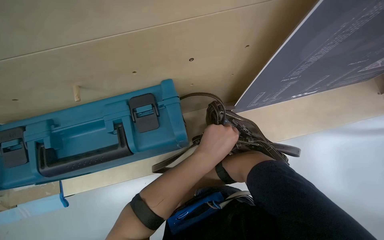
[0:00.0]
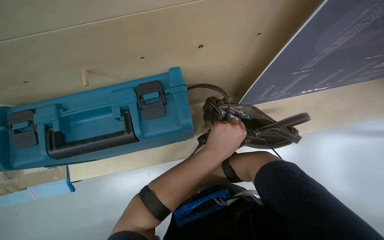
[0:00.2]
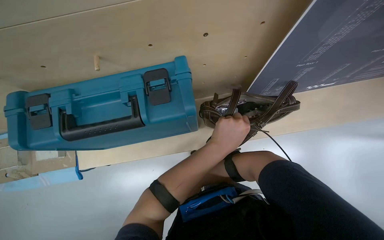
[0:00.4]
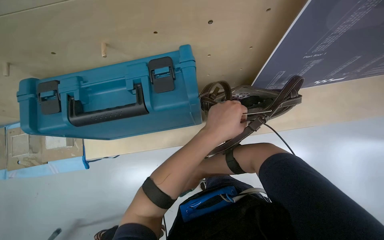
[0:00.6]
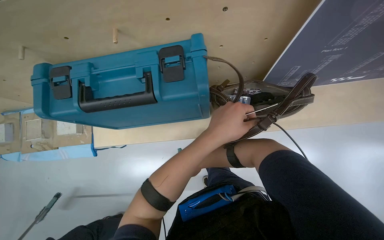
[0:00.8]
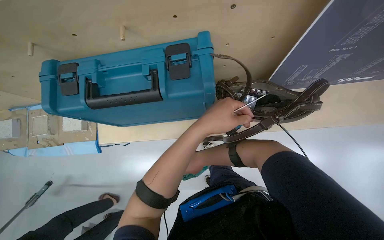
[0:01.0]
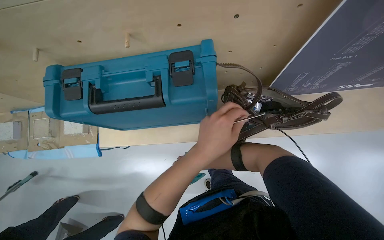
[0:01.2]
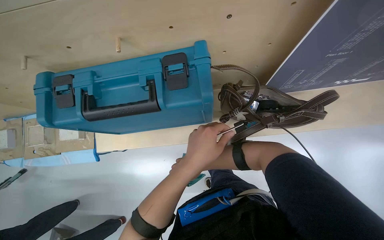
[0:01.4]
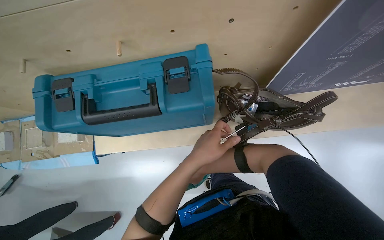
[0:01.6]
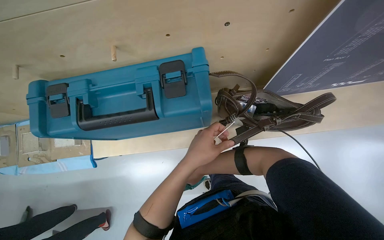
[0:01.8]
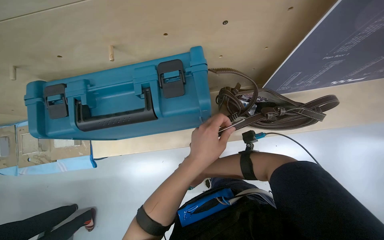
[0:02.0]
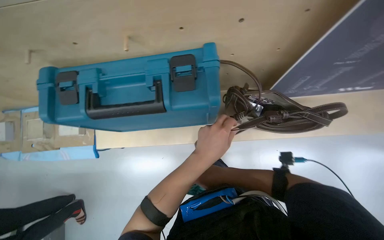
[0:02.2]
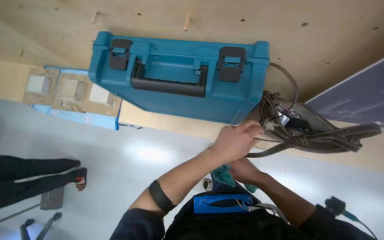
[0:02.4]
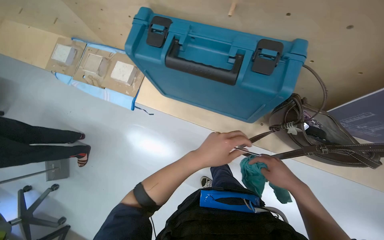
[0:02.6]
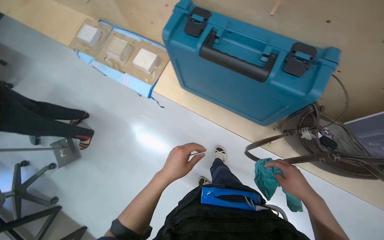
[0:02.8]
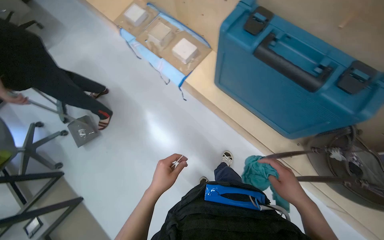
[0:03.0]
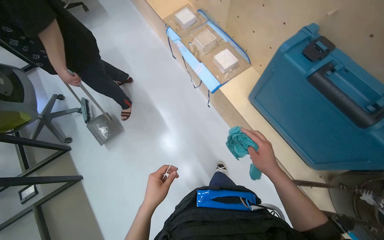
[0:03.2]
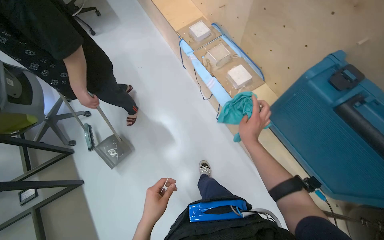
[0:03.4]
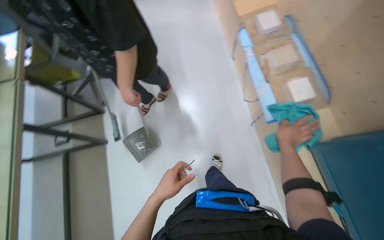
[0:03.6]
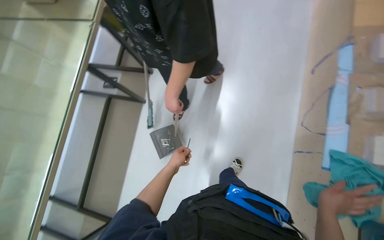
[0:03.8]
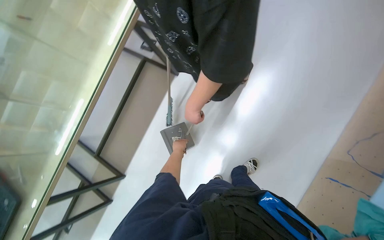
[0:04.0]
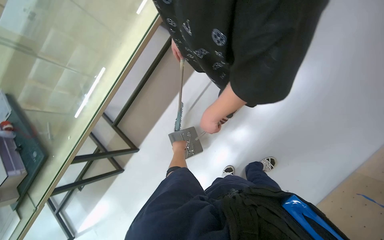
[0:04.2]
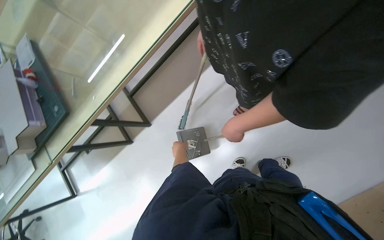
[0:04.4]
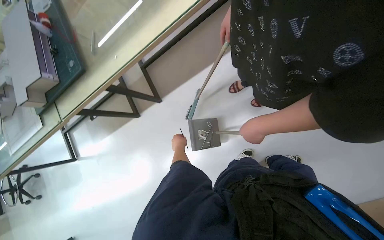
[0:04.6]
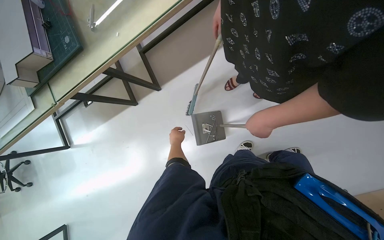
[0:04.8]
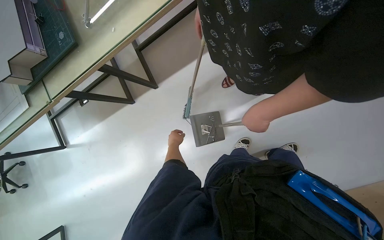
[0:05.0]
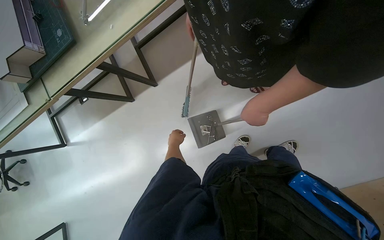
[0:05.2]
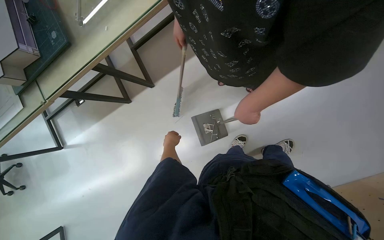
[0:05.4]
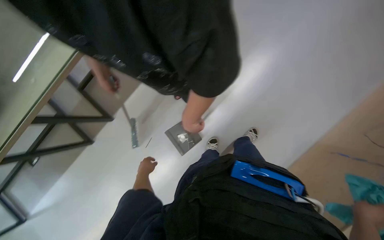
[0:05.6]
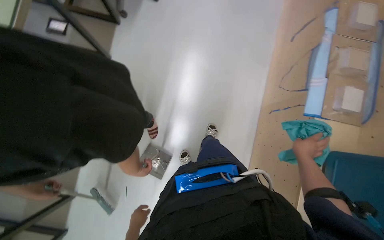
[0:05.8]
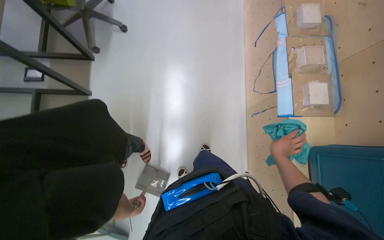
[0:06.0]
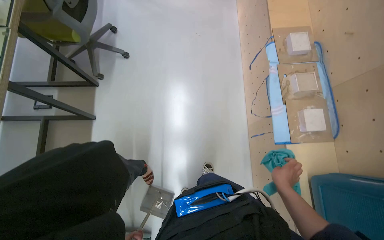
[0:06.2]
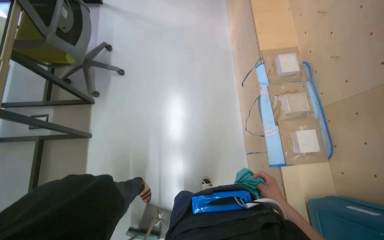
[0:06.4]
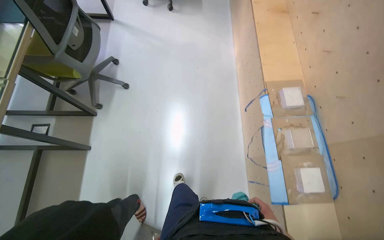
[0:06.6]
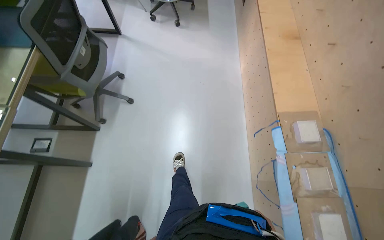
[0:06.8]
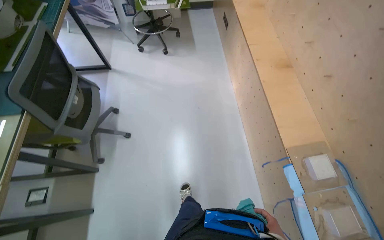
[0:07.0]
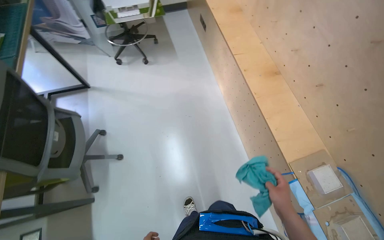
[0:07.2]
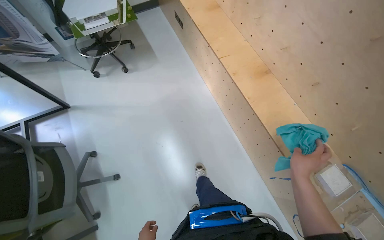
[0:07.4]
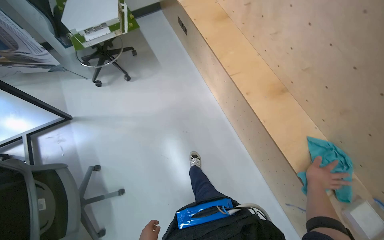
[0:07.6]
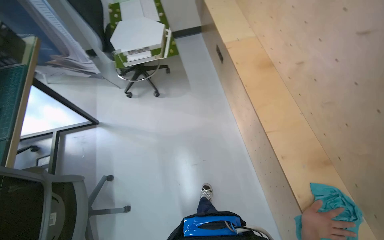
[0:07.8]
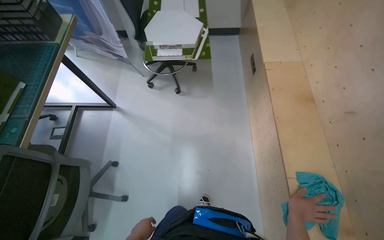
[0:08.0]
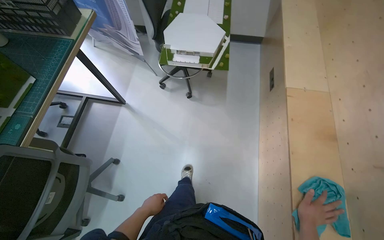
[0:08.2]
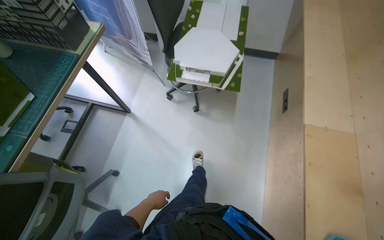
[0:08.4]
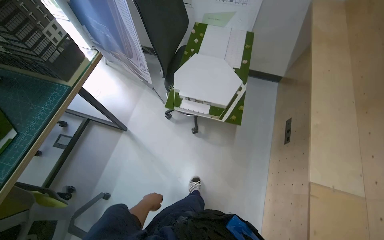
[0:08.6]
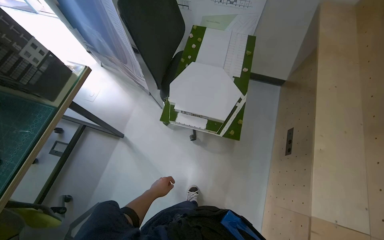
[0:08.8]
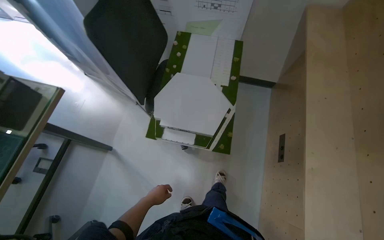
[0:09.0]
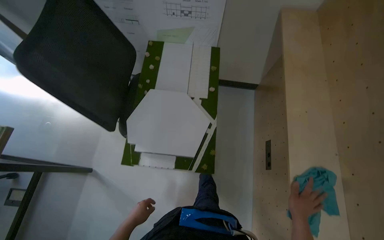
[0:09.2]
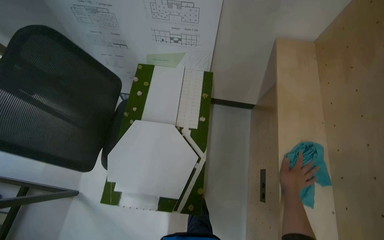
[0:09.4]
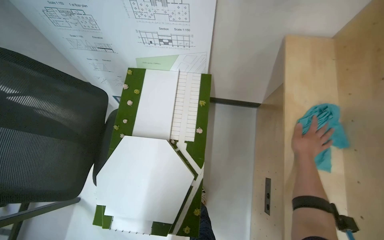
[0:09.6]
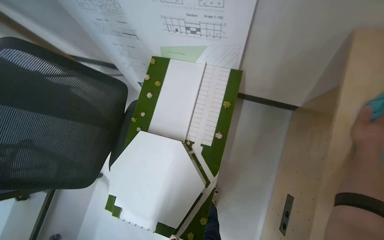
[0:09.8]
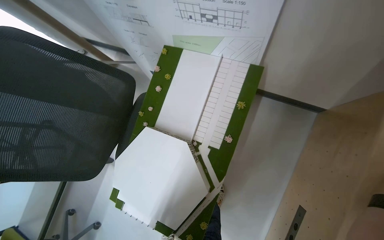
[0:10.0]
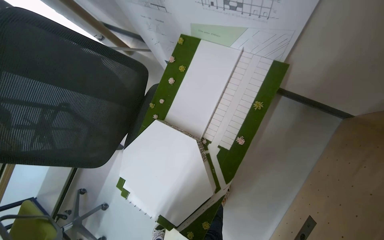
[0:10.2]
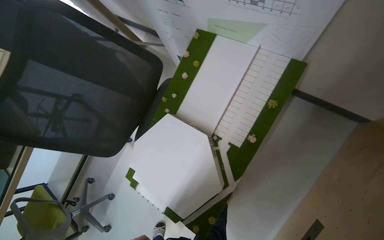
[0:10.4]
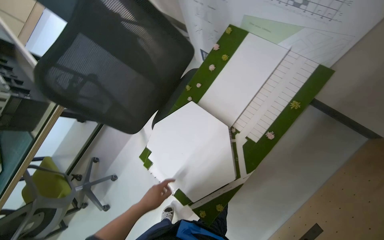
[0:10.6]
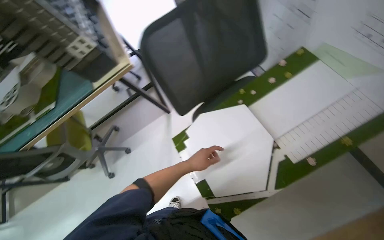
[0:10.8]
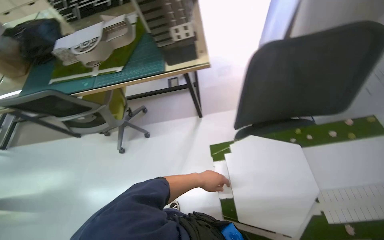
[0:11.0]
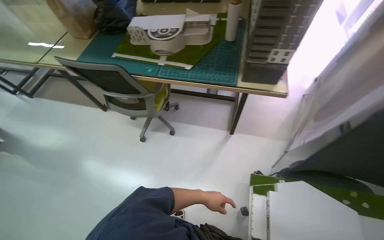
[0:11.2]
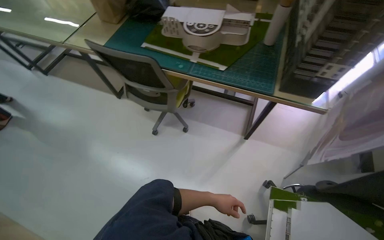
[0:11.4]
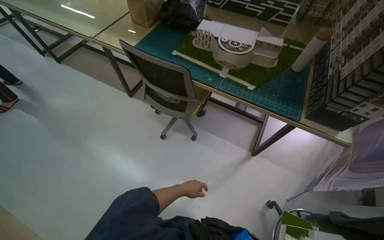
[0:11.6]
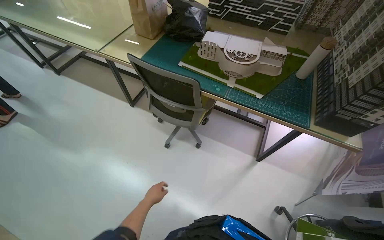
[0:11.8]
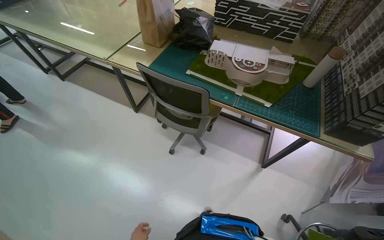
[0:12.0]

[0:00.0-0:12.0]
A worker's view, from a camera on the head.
Job: wiping surfaces.
The whole recording: Wiping Tables. The worker wrings out a cloth and wipes the tables.
0:01.6 to 0:03.0: Everything in view rotates some 50 degrees clockwise.
0:03.0 to 0:04.4: The head rotates approximately 75 degrees to the left. The view tips downward by roughly 15 degrees.
0:04.4 to 0:06.0: The wearer looks roughly 30 degrees further to the right.
0:06.0 to 0:07.6: The camera travels about 90 cm. The camera pitches upward, by about 10 degrees. The scene turns some 25 degrees counterclockwise in the picture.
0:07.6 to 0:09.0: The head travels roughly 1 m. The wearer's head swings some 40 degrees to the left.
0:09.0 to 0:10.4: The camera is carried approximately 70 cm. The head rotates some 25 degrees to the left. The wearer looks approximately 20 degrees further downward.
0:10.4 to 0:12.0: The camera travels some 1 m. Everything in view rotates roughly 85 degrees clockwise.

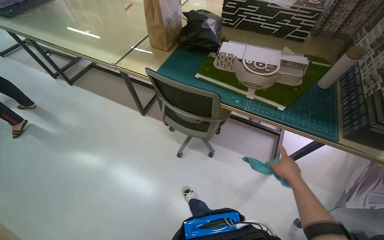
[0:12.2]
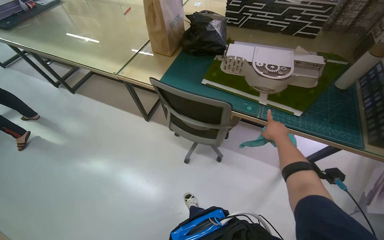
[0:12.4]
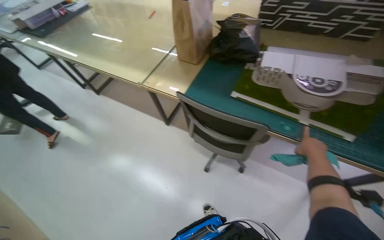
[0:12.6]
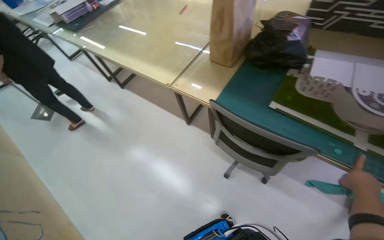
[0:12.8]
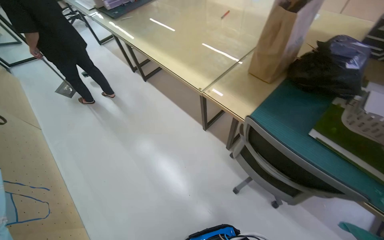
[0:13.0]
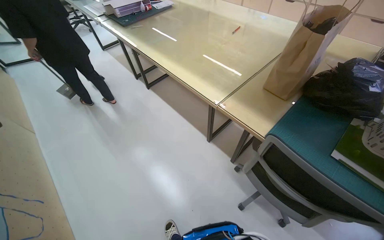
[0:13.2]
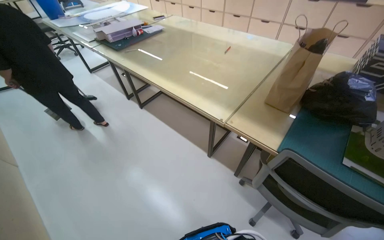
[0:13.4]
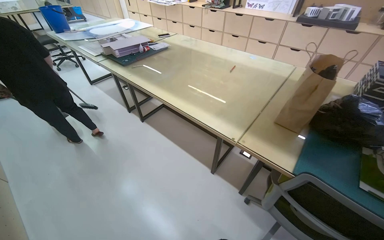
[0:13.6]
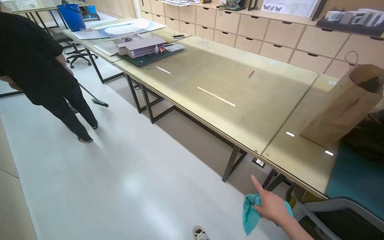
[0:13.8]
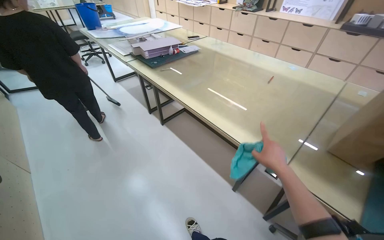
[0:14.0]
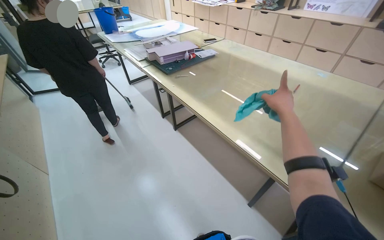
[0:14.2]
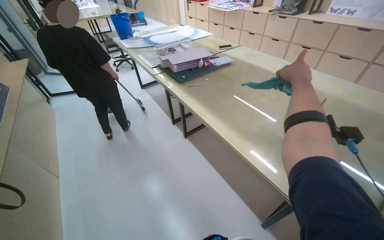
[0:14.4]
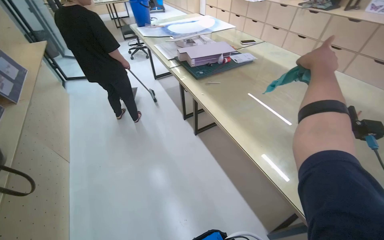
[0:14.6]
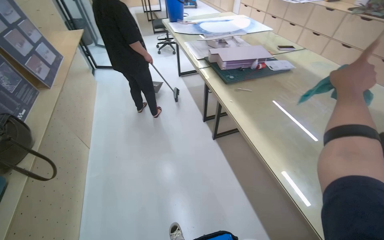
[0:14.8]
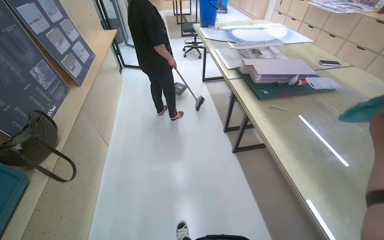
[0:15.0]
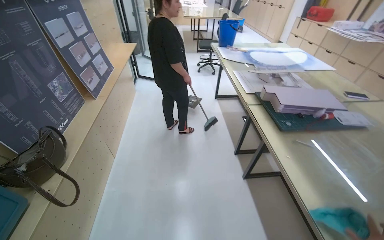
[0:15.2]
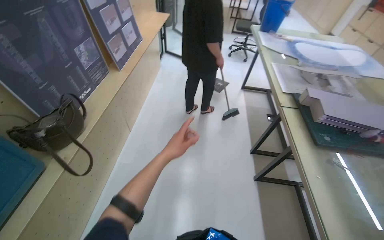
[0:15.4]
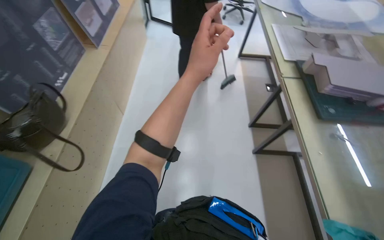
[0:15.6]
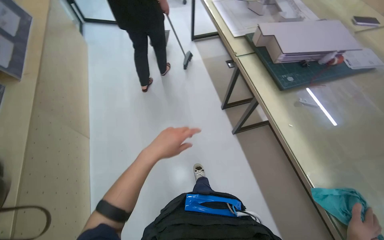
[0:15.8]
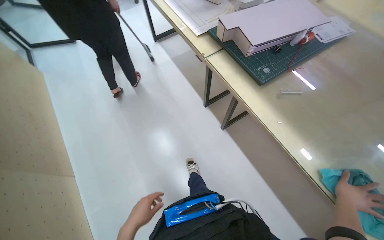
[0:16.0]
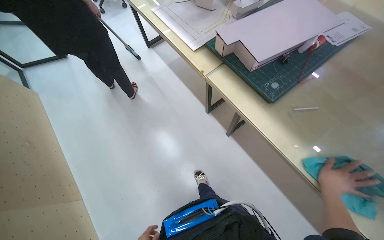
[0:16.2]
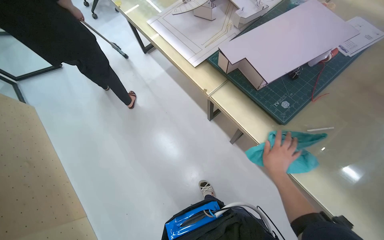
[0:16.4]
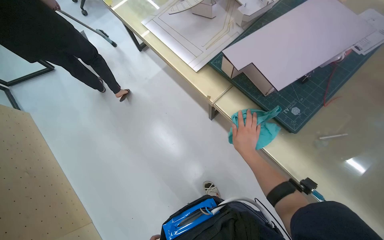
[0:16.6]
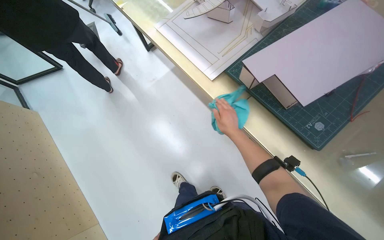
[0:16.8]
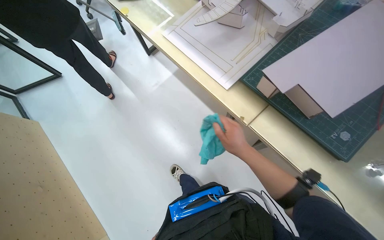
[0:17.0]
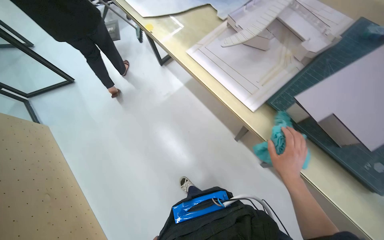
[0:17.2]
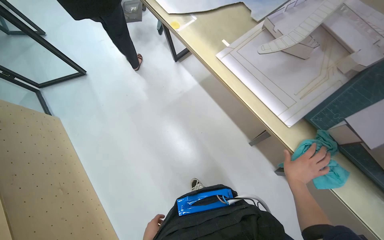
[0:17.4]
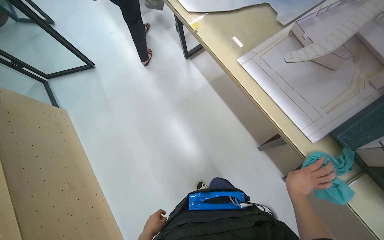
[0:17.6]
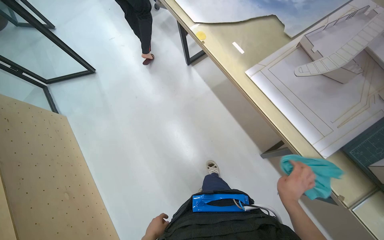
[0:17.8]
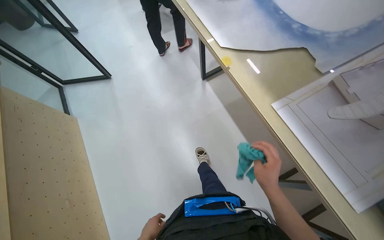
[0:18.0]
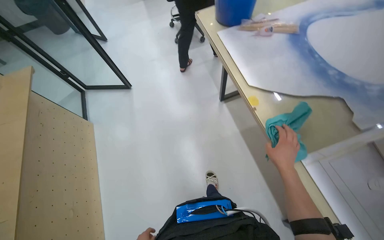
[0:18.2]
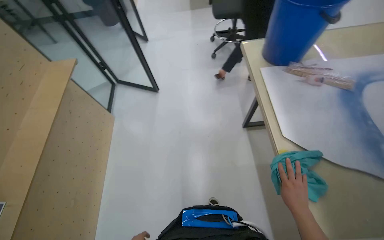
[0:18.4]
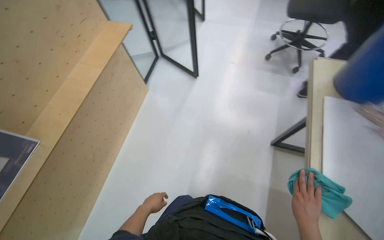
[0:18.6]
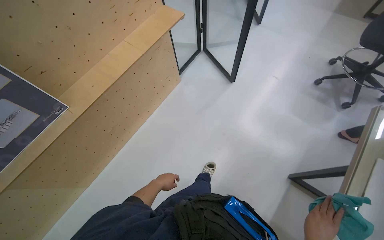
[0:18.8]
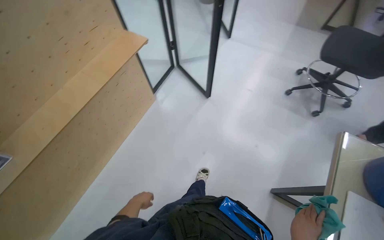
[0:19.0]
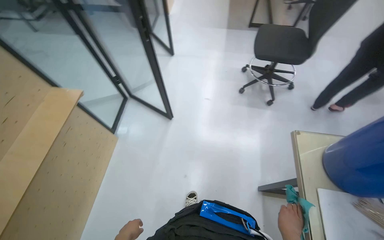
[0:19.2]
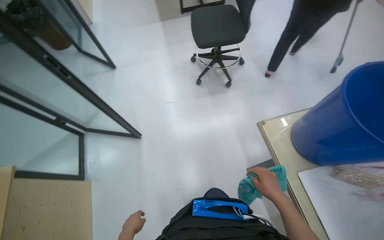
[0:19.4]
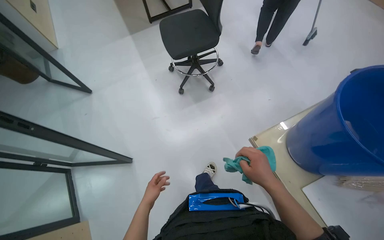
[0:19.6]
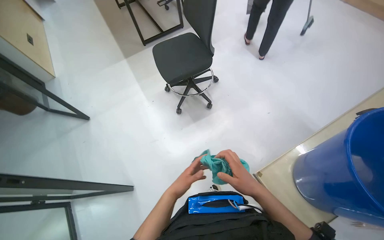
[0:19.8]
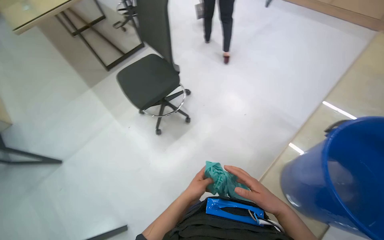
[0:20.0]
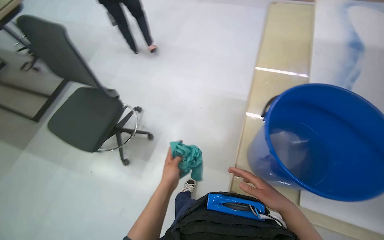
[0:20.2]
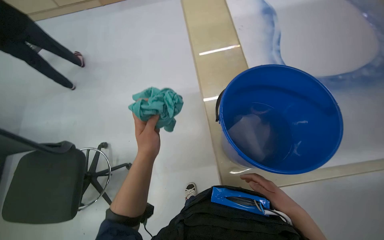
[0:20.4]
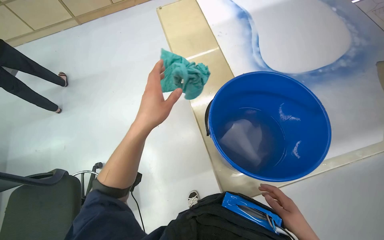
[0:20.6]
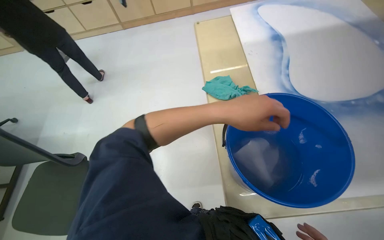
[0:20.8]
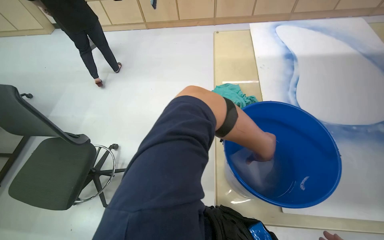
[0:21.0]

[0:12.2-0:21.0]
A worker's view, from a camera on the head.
Job: wiping surfaces.
The whole recording: Wiping Tables. The worker wrings out a cloth and wipes the tables.
0:12.2 to 0:13.6: The head travels some 70 cm.
0:13.6 to 0:15.2: The wearer moves about 80 cm. The head turns to the left by some 45 degrees.
0:15.2 to 0:16.6: The camera is carried some 80 cm. The camera pitches downward, by approximately 30 degrees. Everything in view rotates approximately 40 degrees counterclockwise.
0:16.6 to 0:18.0: The head travels roughly 70 cm.
0:18.0 to 0:19.6: The head travels some 70 cm.
0:19.6 to 0:21.0: The head turns to the right by approximately 45 degrees.
